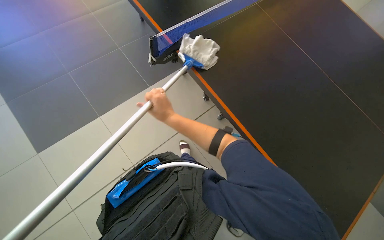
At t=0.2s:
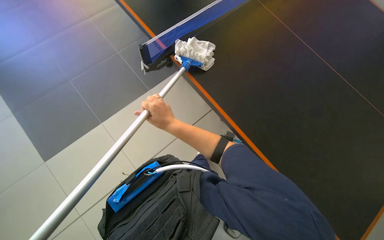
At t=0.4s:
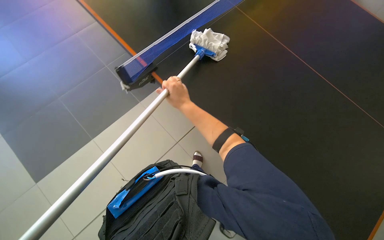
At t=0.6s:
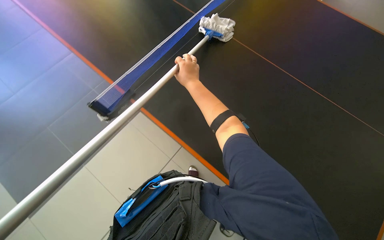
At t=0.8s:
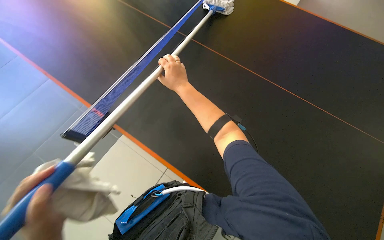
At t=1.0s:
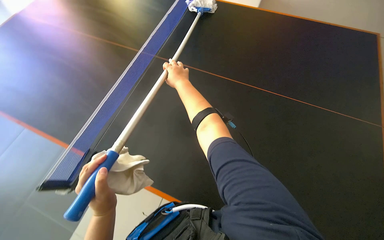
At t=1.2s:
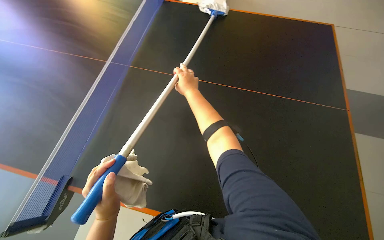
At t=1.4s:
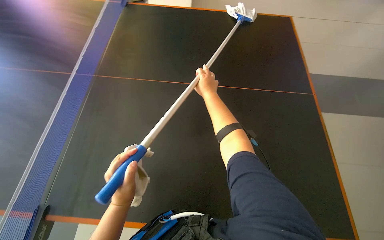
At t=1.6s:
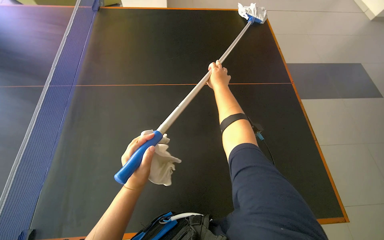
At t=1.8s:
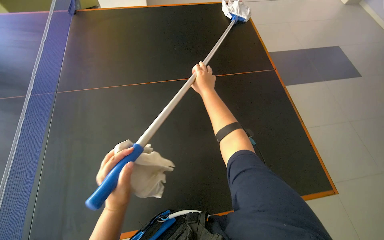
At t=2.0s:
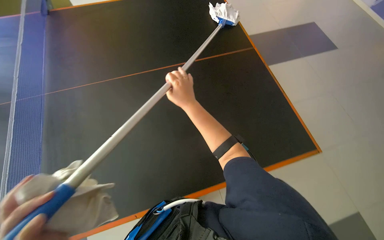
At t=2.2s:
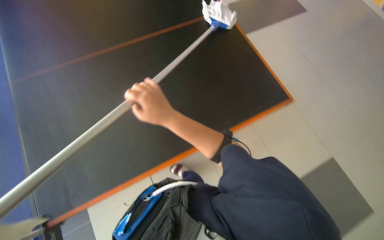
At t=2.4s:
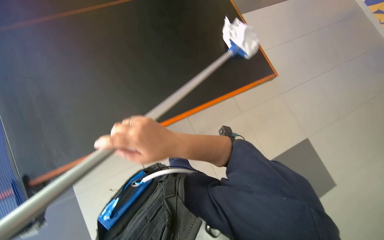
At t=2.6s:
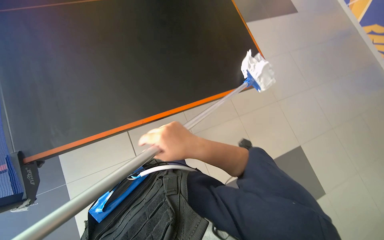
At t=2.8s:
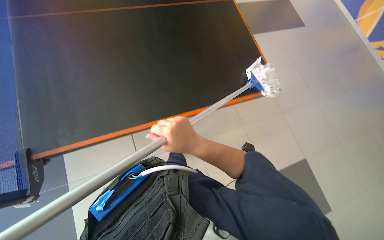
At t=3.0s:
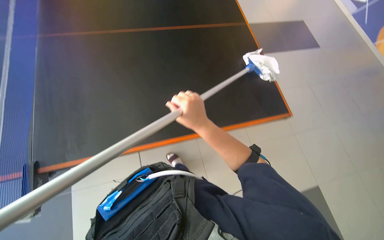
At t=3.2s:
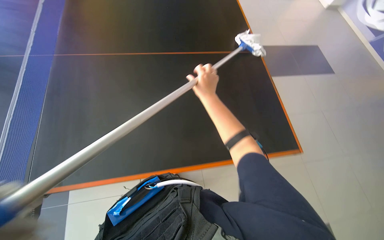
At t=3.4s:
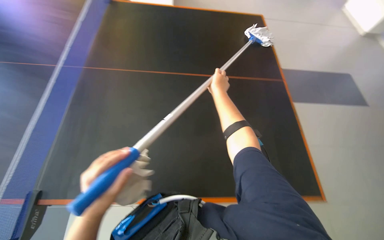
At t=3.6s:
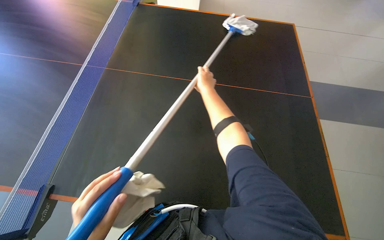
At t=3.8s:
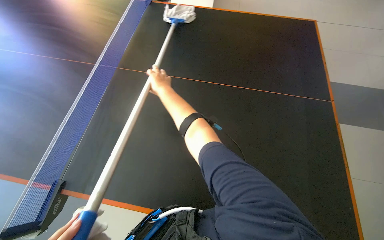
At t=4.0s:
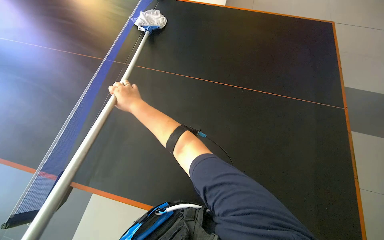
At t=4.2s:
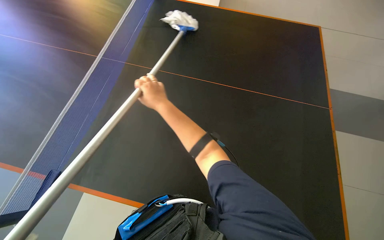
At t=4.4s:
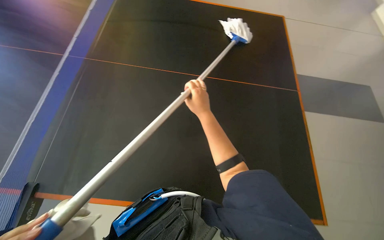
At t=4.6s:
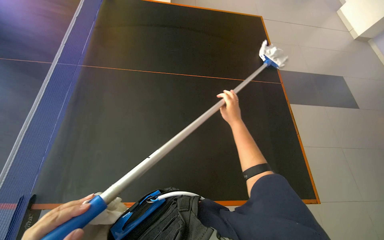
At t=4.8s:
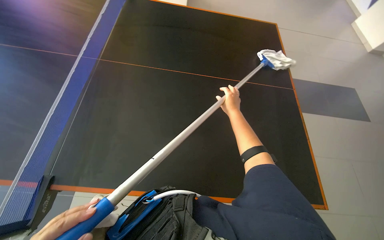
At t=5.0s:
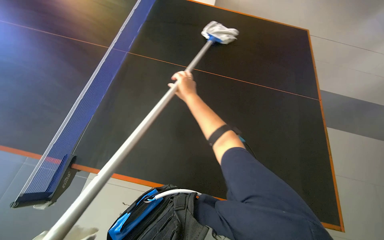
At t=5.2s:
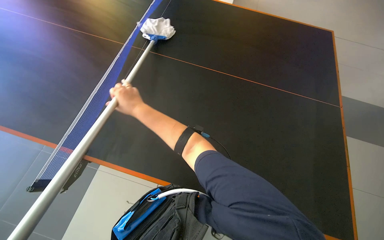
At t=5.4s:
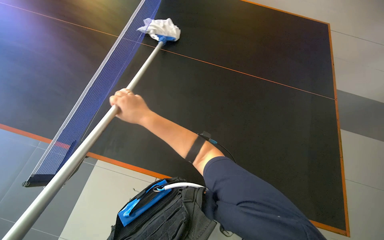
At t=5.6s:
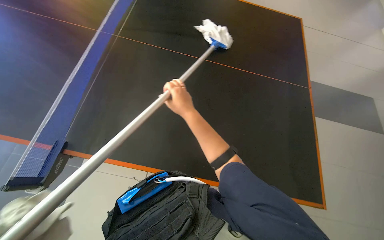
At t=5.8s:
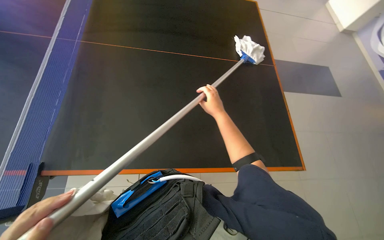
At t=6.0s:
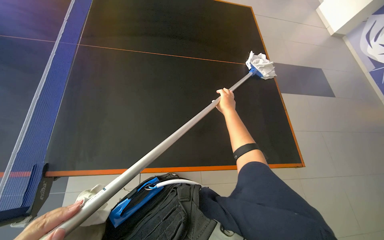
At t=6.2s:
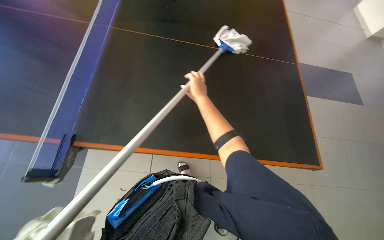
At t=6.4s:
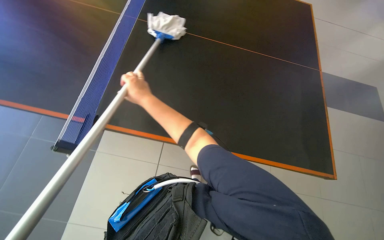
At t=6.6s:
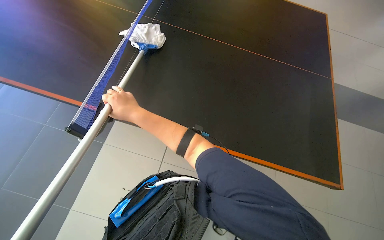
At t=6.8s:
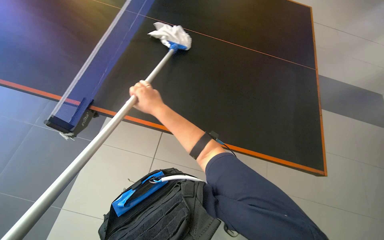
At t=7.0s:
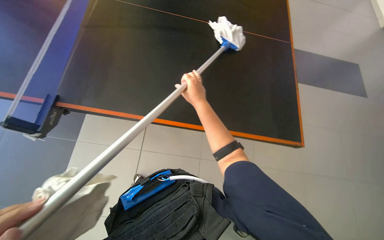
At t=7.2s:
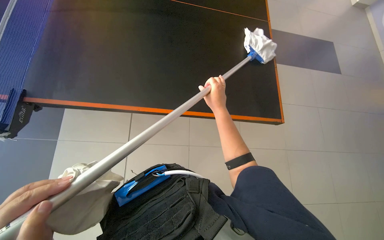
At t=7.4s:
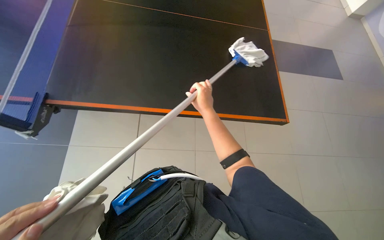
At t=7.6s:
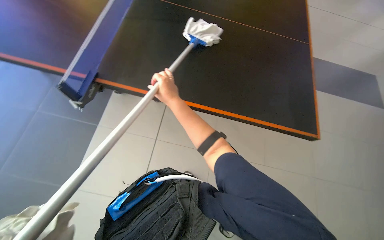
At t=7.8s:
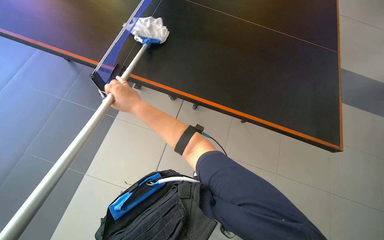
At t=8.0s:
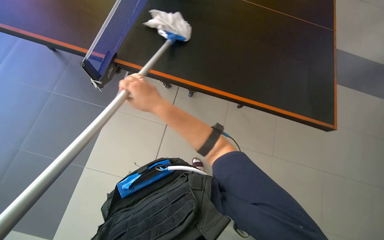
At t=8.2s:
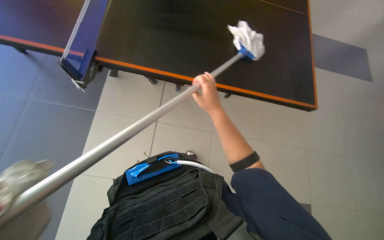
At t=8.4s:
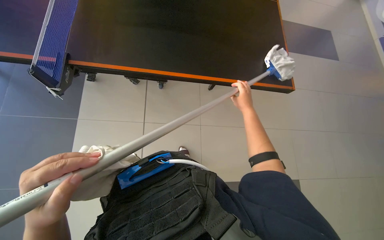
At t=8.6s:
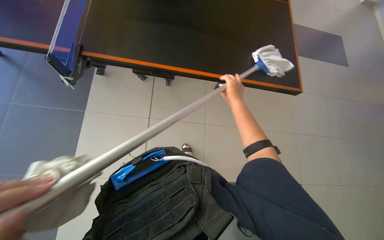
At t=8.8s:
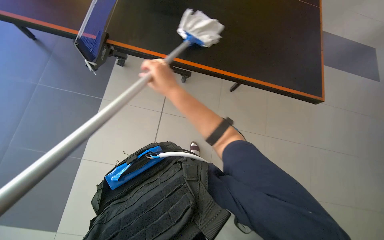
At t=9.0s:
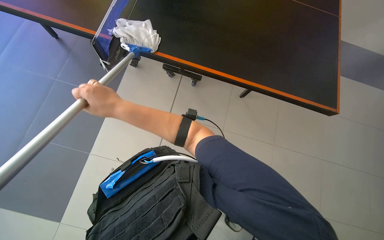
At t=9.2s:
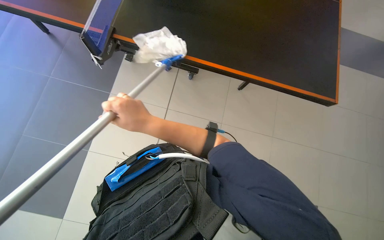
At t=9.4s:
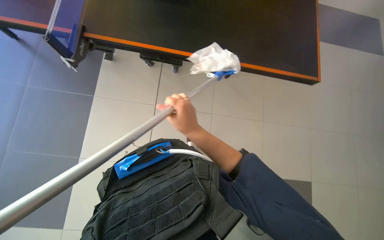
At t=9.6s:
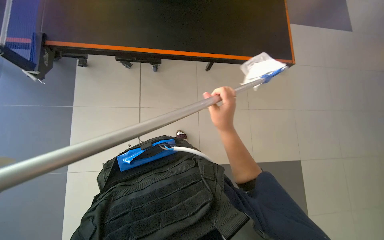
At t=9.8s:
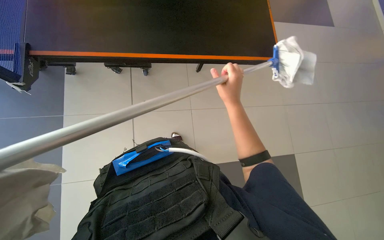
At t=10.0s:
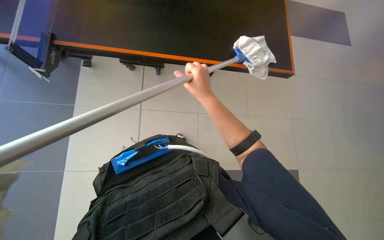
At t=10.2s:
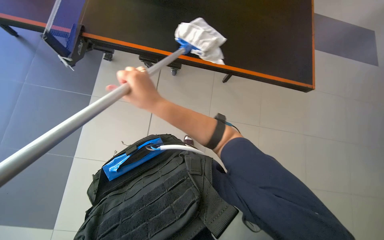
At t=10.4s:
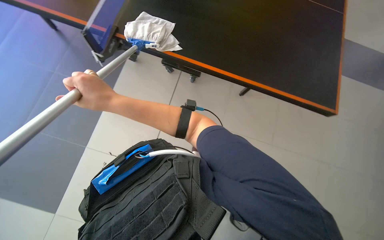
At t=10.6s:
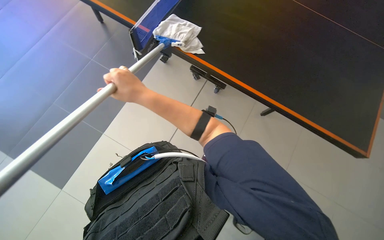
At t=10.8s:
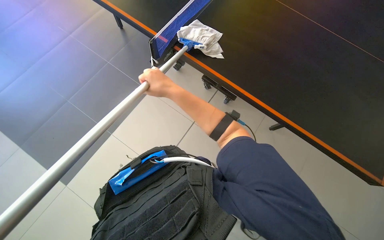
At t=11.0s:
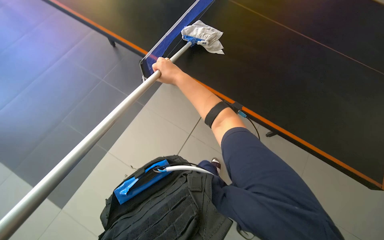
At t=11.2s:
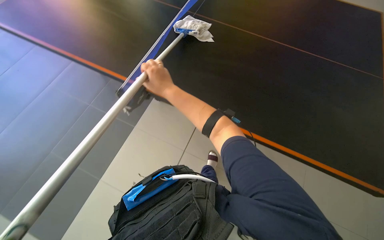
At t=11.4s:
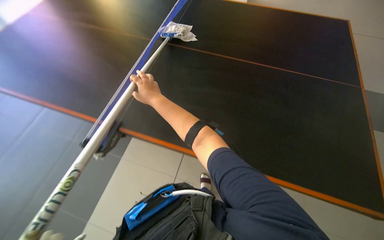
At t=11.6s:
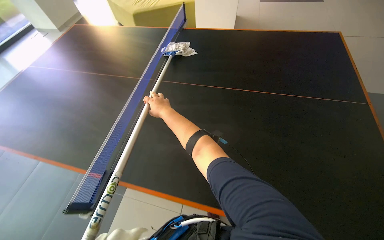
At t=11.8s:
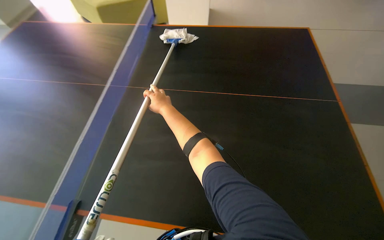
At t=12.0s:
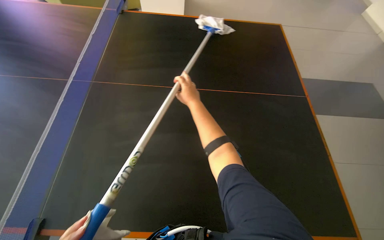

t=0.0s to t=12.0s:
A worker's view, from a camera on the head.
Job: wiping surfaces.
The whole recording: Cleaning table surface with mop. The worker cleans the black table surface using a mop-like tool.
t=0.0s to t=1.6s: The right hand goes some 20 cm up the picture.
t=1.6s to t=3.0s: The right hand heads down the picture and nearer to the camera, covering some 25 cm.
t=4.4s to t=6.0s: The right hand swings left and right, about 30 cm each way, with 2 reversals.
t=6.0s to t=7.6s: The right hand moves left and right over roughly 30 cm, changing direction 2 times.
t=7.6s to t=9.0s: The right hand swings left and right, some 40 cm each way, with 2 reversals.
t=9.0s to t=10.4s: The right hand travels to the right and back again, about 40 cm each way.
t=10.4s to t=12.0s: The right hand heads to the right and farther from the camera, covering roughly 20 cm.

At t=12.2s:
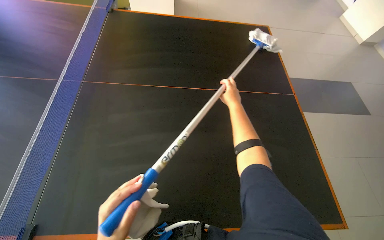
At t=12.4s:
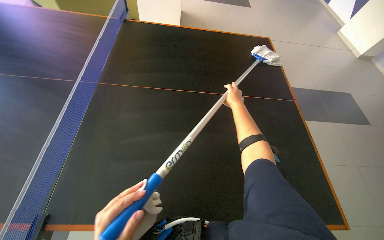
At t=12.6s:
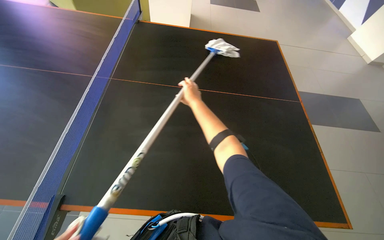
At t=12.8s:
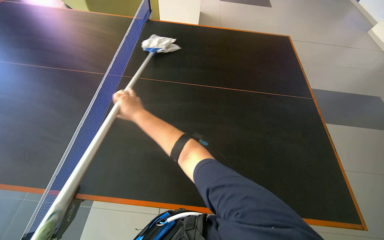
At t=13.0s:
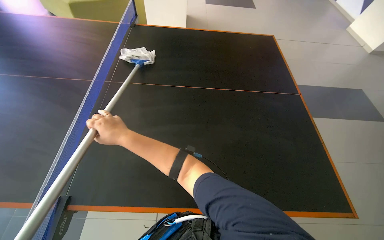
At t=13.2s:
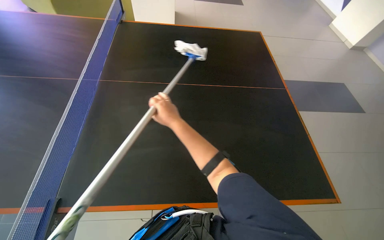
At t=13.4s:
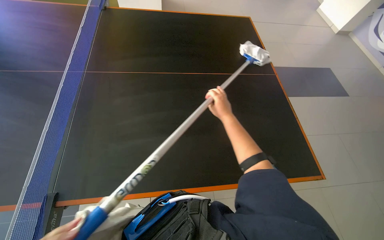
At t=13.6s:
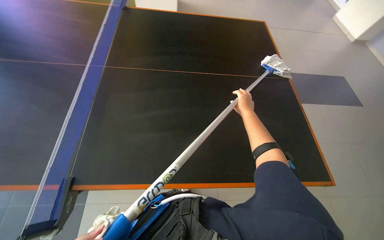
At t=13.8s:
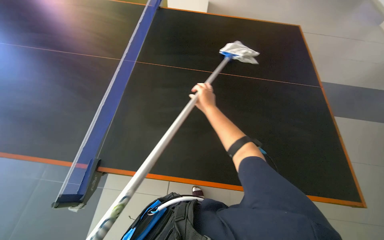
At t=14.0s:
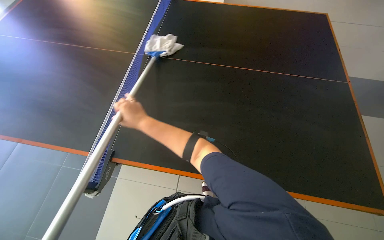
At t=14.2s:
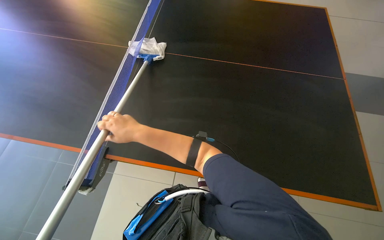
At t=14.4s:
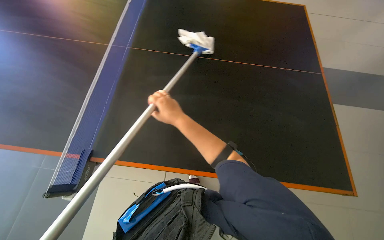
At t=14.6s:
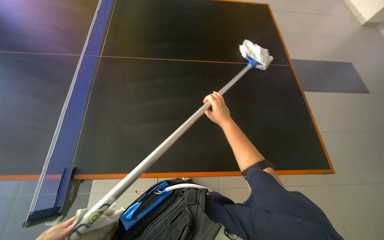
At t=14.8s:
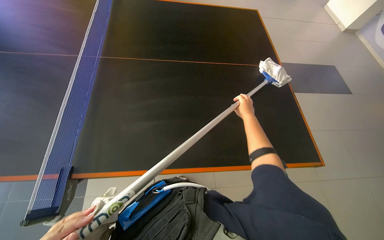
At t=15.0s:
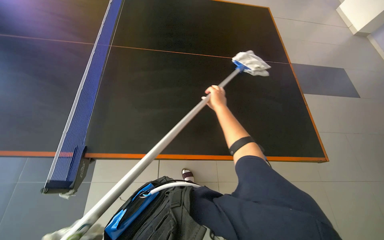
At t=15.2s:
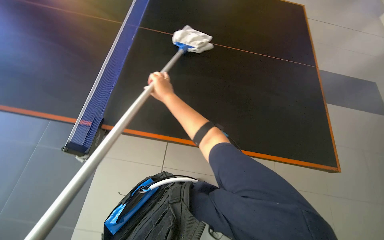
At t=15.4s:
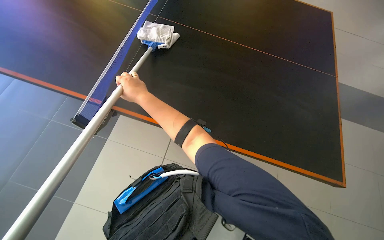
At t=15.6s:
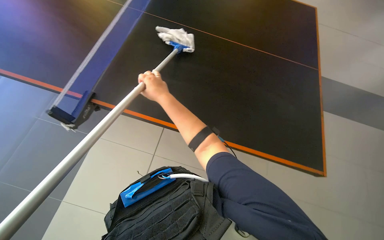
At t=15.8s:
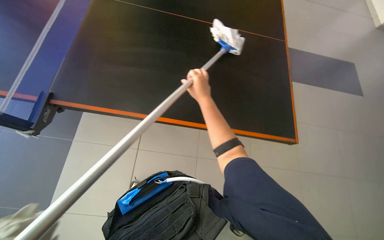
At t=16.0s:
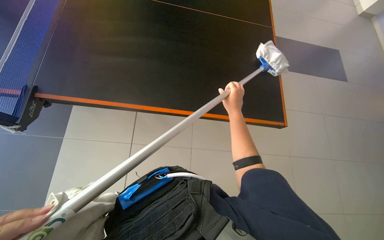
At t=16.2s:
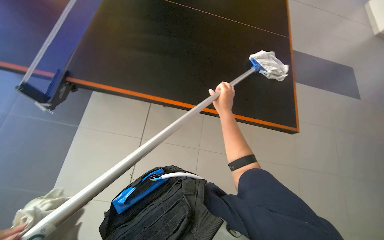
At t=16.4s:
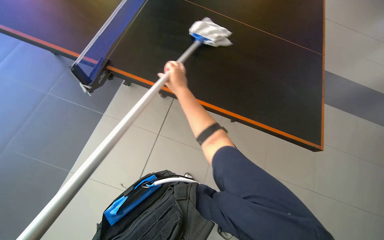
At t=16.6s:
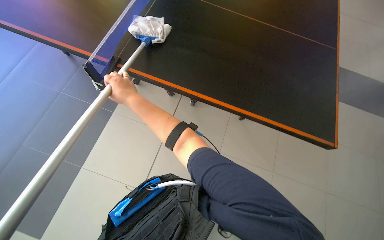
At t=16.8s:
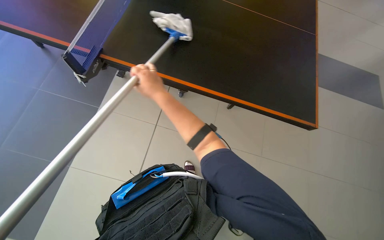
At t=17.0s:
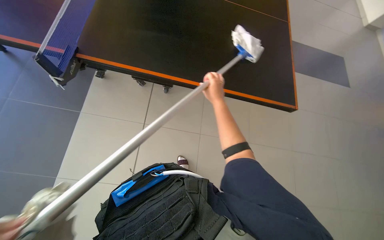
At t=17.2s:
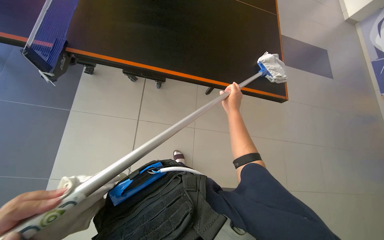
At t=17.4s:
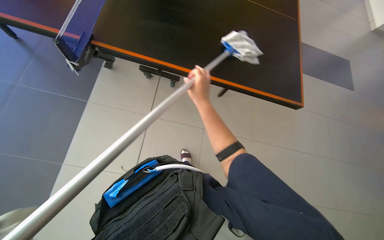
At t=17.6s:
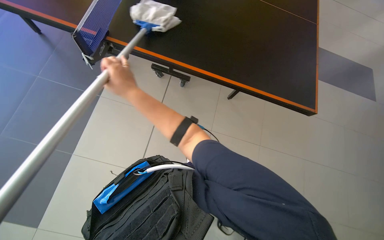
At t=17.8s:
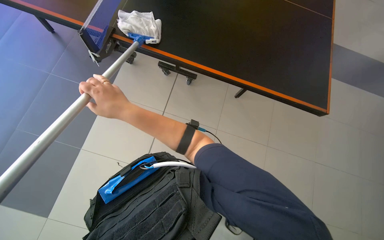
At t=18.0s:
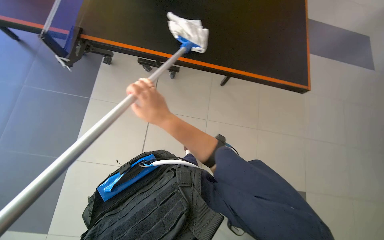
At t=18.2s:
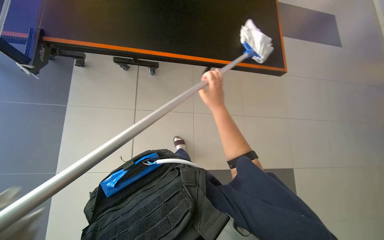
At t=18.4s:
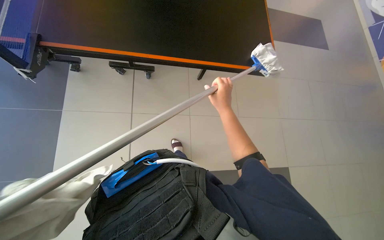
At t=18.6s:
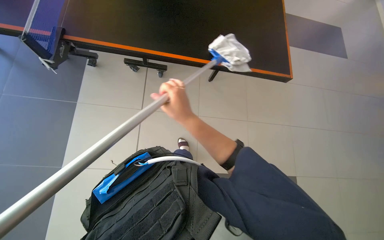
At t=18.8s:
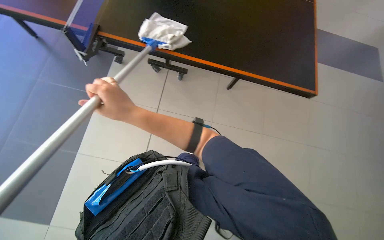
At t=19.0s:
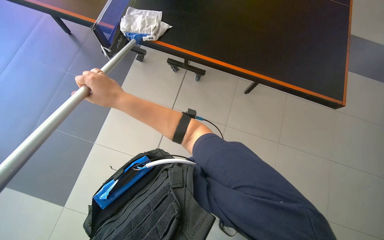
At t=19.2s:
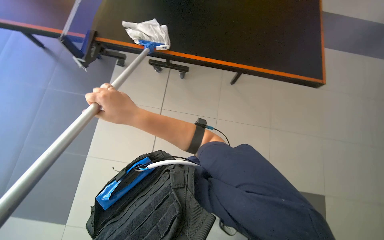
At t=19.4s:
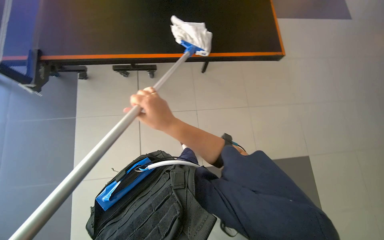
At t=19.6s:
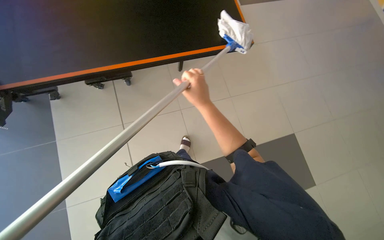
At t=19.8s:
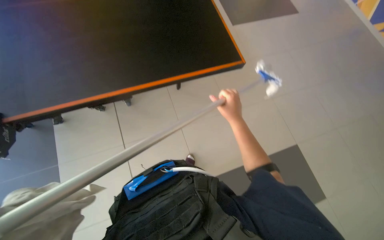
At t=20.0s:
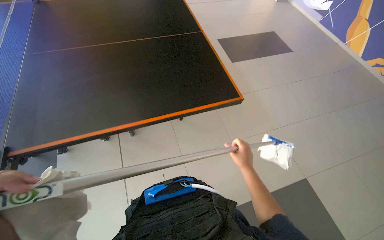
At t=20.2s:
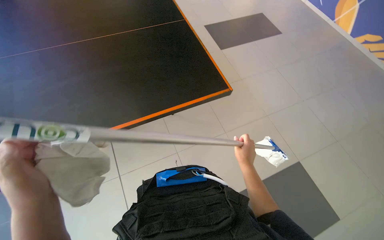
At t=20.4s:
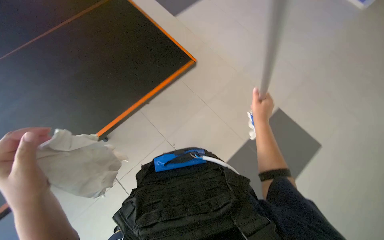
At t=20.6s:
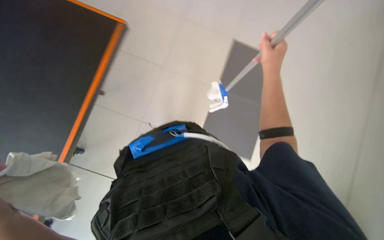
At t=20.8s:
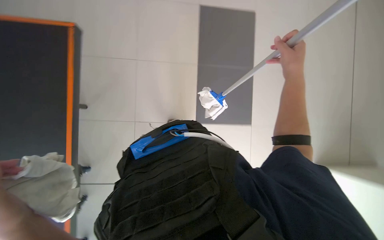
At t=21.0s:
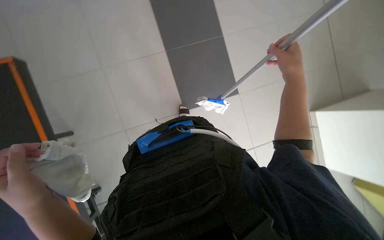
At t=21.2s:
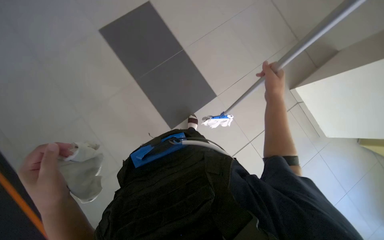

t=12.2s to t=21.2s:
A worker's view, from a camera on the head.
Job: wiping surfaces.
The whole recording: Cleaning table surface with mop. The worker cleans the black table surface using a mop-like tool.
t=13.8s to t=15.2s: The head rotates roughly 25 degrees to the left.
t=15.2s to t=16.6s: The right hand goes to the right and returns, roughly 20 cm each way.
t=16.6s to t=18.2s: The right hand swings left and right, about 30 cm each way, with 2 reversals.
t=19.8s to t=21.2s: The right hand moves up and down the picture over about 30 cm, changing direction 2 times.